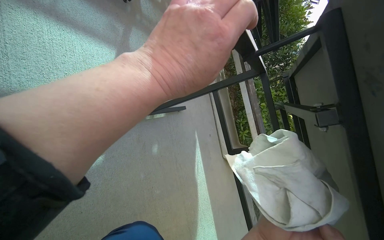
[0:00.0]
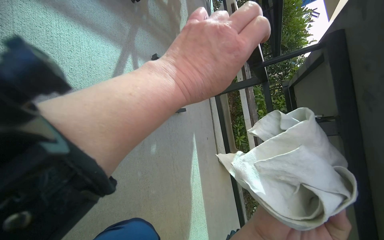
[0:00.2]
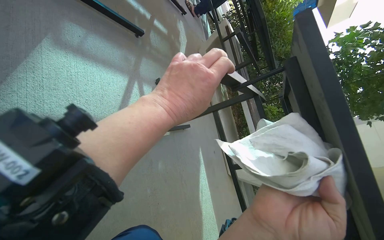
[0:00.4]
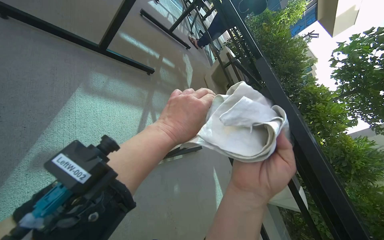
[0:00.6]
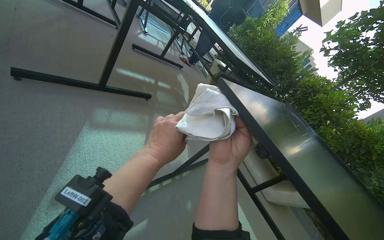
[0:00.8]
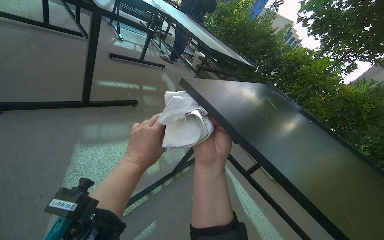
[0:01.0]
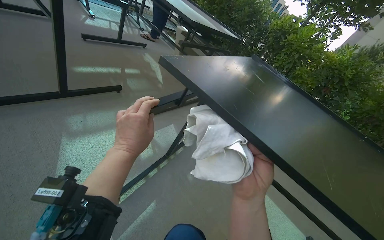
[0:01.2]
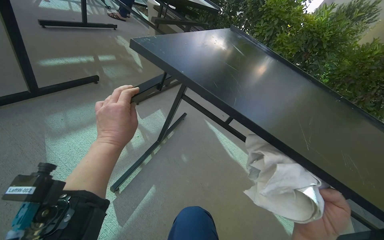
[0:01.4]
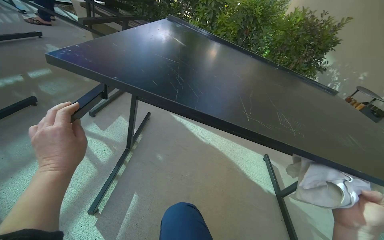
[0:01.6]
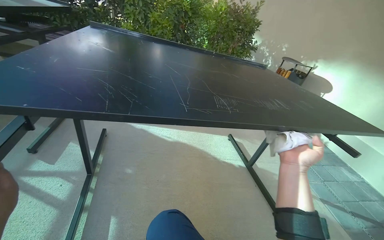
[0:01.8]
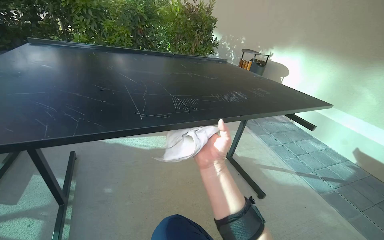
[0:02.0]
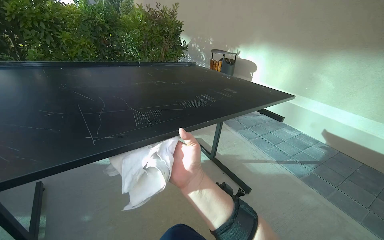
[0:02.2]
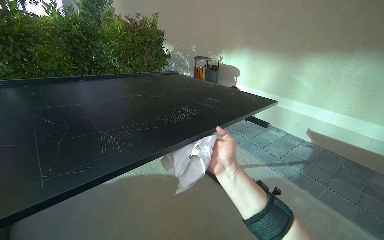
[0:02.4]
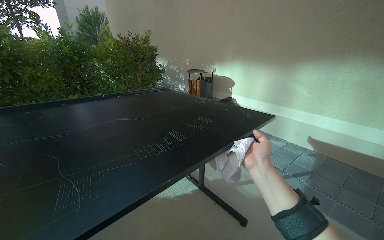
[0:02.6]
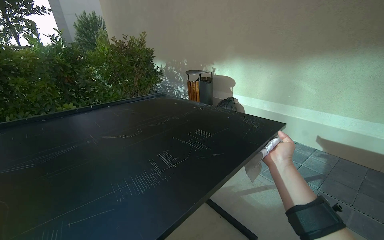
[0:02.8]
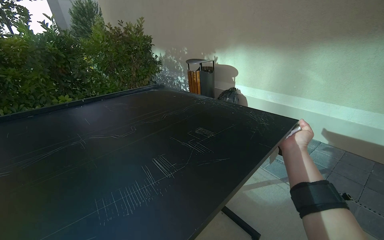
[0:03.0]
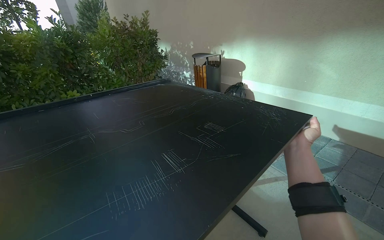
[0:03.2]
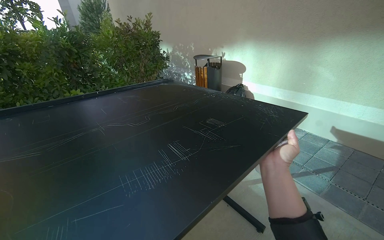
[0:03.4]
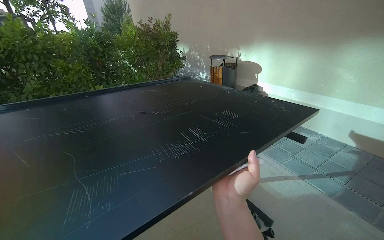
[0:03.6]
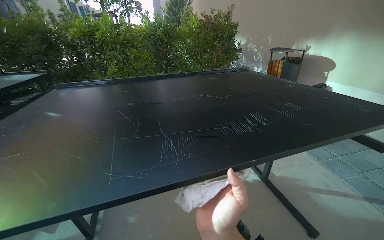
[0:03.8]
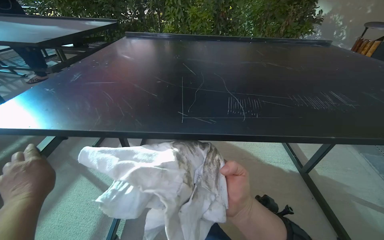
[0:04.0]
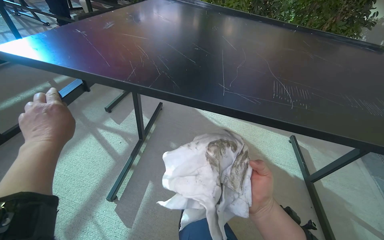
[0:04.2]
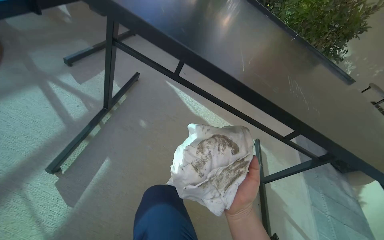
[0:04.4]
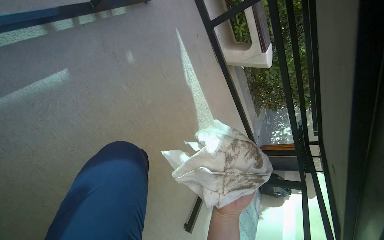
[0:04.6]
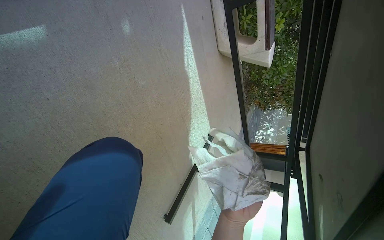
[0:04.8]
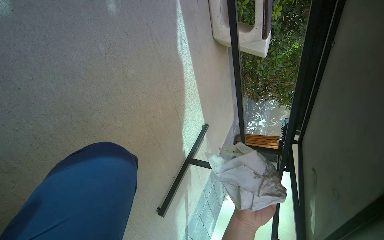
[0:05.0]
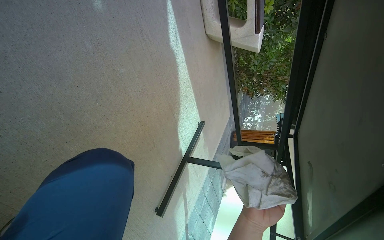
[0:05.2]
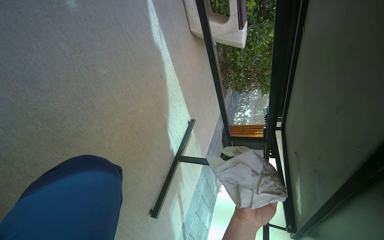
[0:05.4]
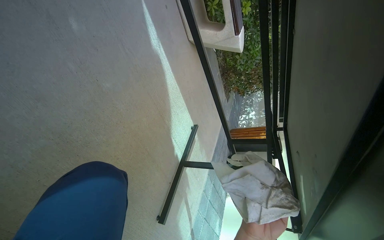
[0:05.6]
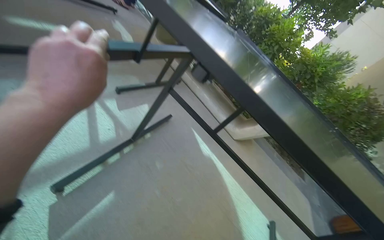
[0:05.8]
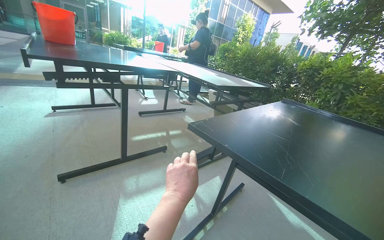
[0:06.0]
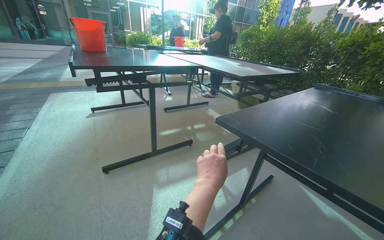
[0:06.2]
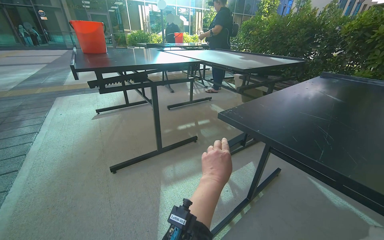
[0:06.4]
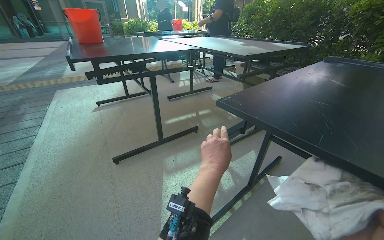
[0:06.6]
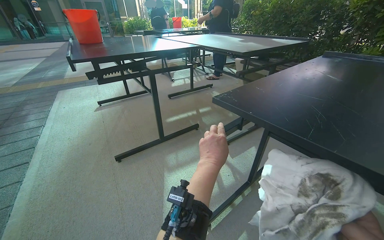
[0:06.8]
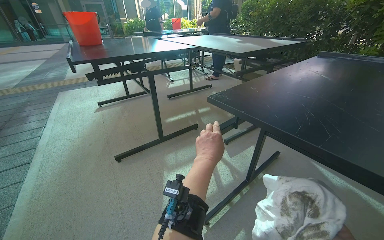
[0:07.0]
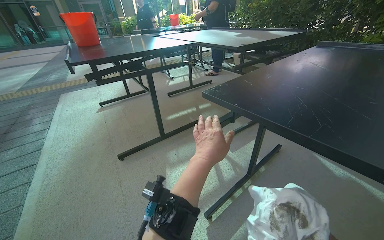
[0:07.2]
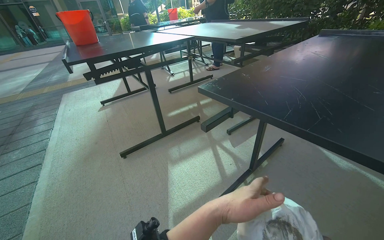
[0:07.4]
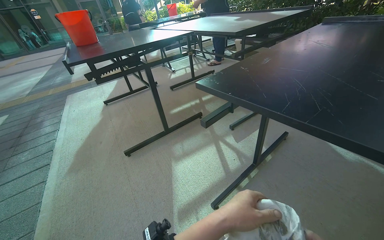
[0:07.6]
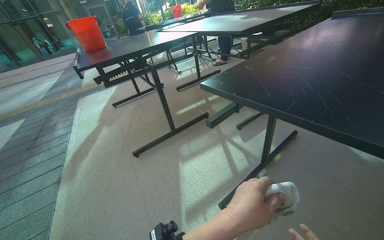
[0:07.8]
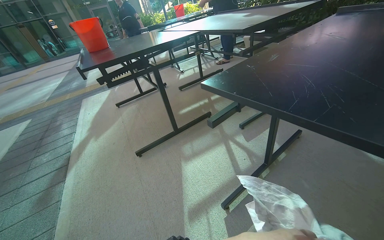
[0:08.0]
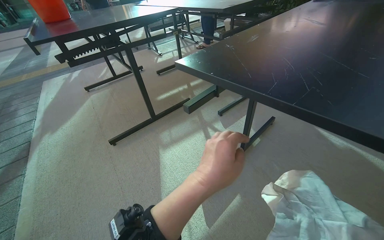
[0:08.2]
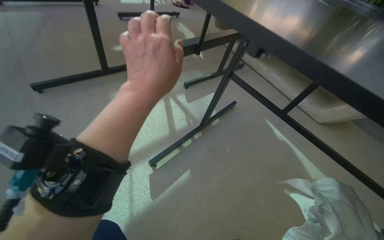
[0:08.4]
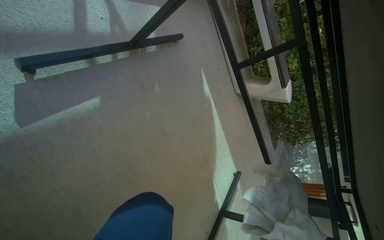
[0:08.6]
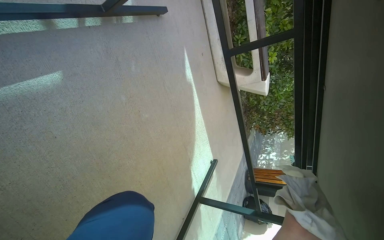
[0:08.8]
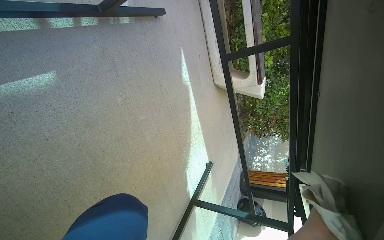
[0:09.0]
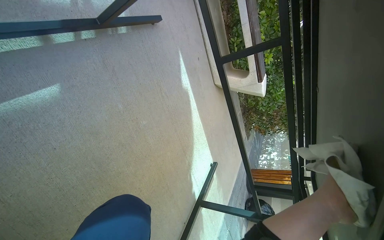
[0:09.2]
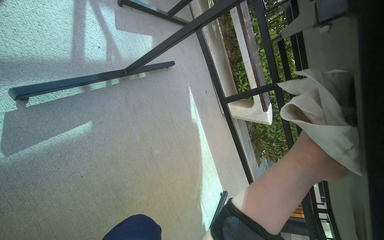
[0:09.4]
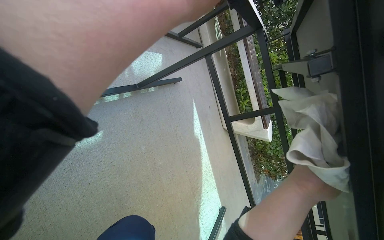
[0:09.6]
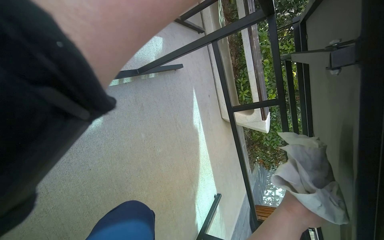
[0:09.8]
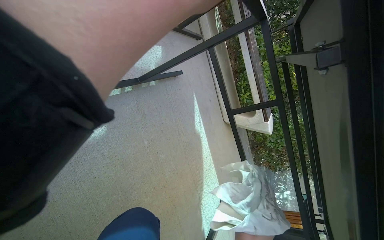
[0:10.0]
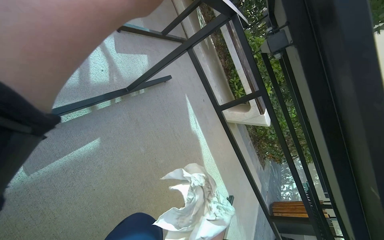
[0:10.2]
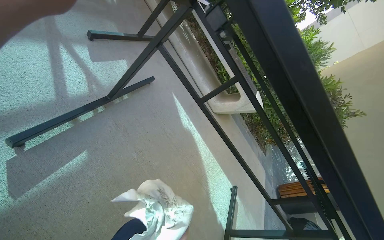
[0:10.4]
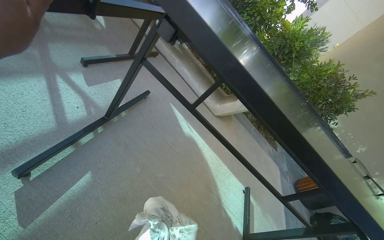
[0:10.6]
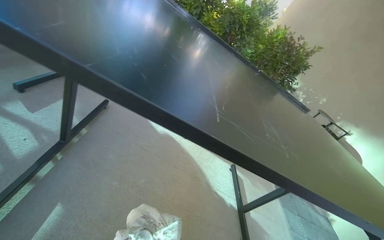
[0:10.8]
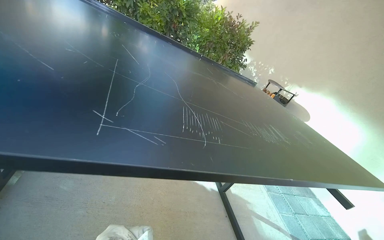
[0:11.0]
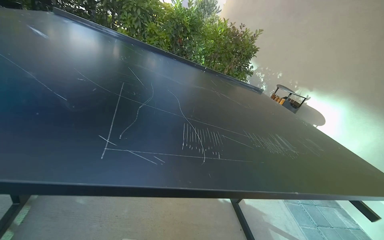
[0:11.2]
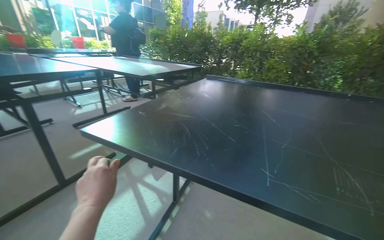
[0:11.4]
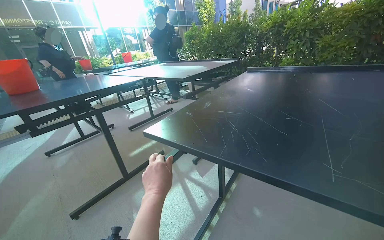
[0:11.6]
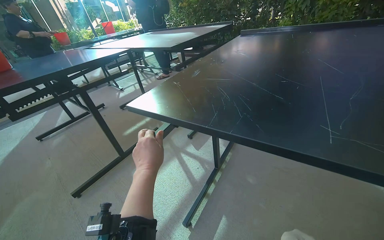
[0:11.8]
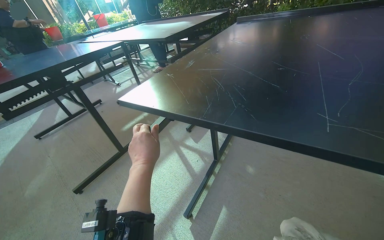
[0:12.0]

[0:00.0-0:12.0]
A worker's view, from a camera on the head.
Job: wiping surfaces.
The whole recording: Wiping outdoor tables. The worker dips and wrings a cloth, then wipes the tops, undersides, and frames of outdoor tables.
0:00.0 to 0:01.6: The scene turns roughly 55 degrees counterclockwise in the picture.
0:01.6 to 0:03.0: The wearer moves roughly 40 cm. The wearer's head swings approximately 55 degrees to the right.
0:03.0 to 0:04.4: The head turns to the left by about 55 degrees. The camera pitches downward, by some 25 degrees.
0:04.4 to 0:06.0: The view tilts about 30 degrees upward.
0:07.6 to 0:09.0: The view swings roughly 55 degrees to the right. The view tips downward by roughly 40 degrees.
0:09.0 to 0:10.4: The view tips upward by some 15 degrees.
0:10.4 to 0:12.0: The view pans to the left by roughly 45 degrees. The scene turns some 50 degrees counterclockwise in the picture.

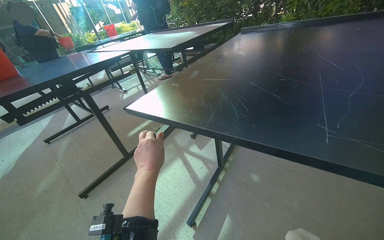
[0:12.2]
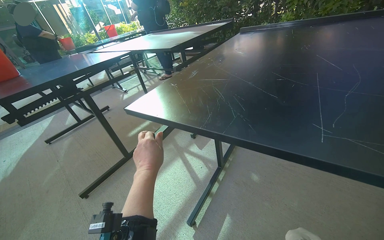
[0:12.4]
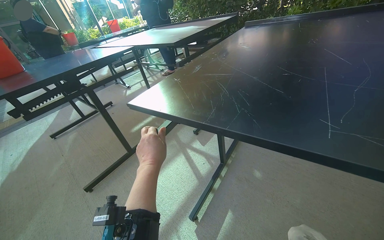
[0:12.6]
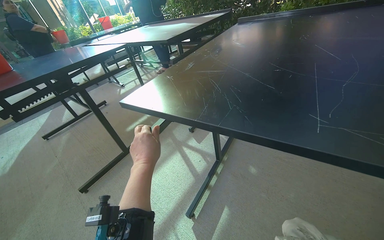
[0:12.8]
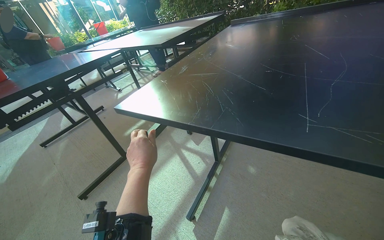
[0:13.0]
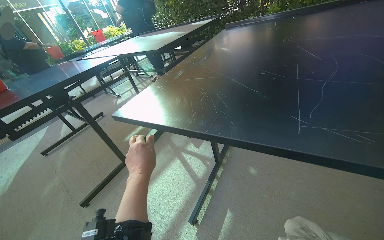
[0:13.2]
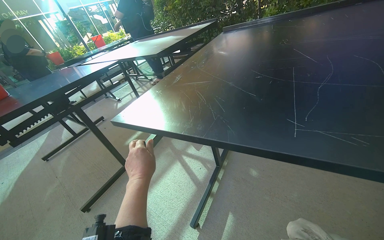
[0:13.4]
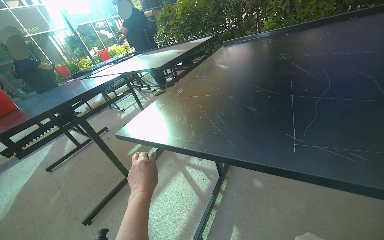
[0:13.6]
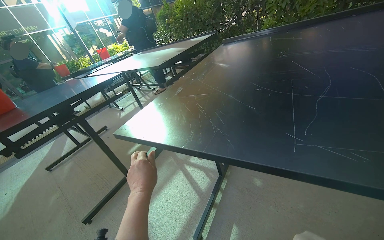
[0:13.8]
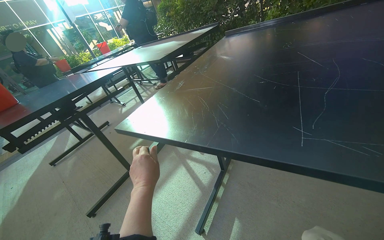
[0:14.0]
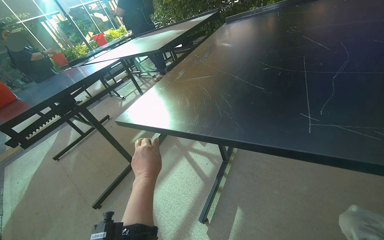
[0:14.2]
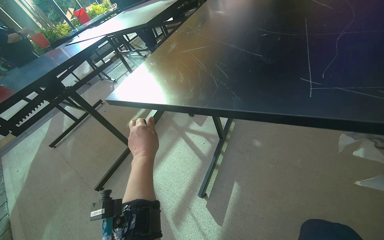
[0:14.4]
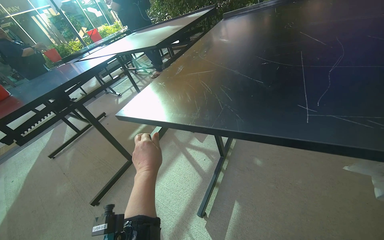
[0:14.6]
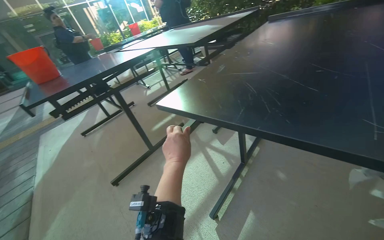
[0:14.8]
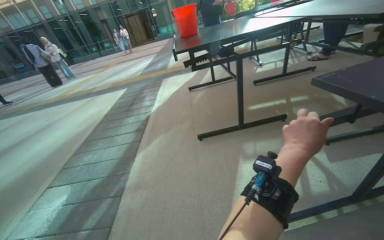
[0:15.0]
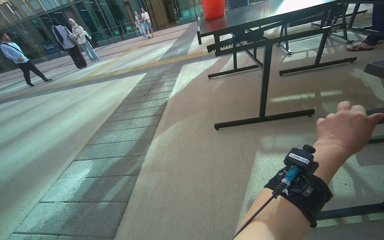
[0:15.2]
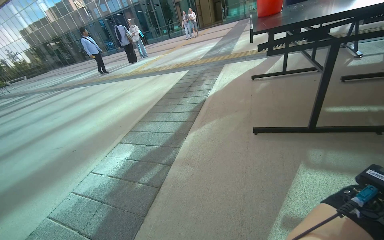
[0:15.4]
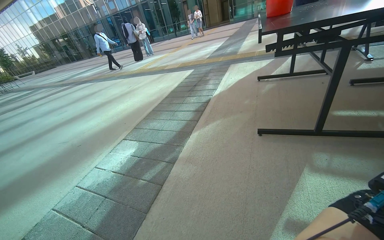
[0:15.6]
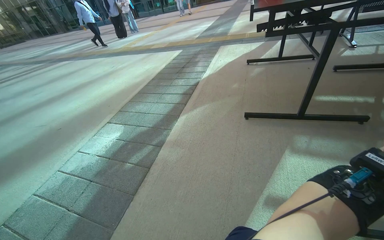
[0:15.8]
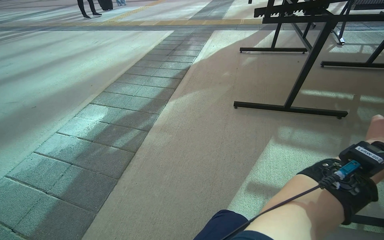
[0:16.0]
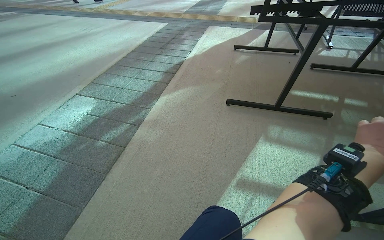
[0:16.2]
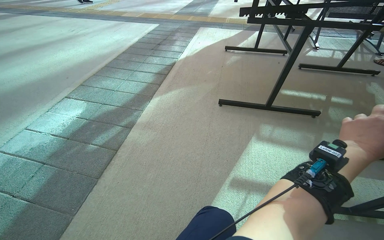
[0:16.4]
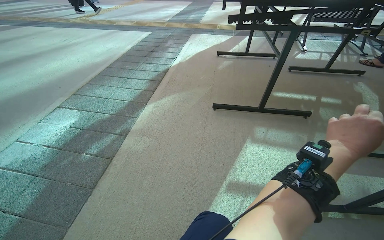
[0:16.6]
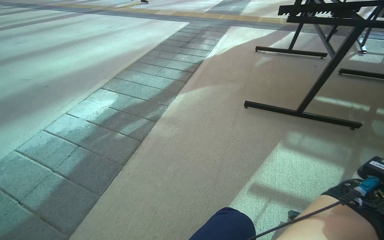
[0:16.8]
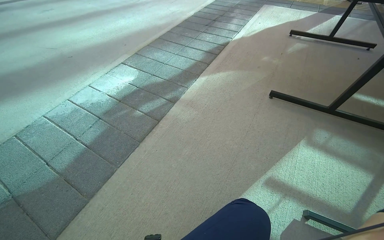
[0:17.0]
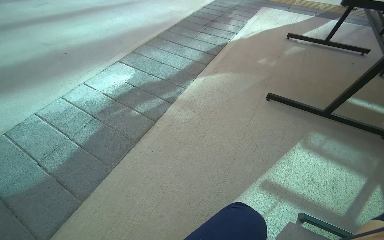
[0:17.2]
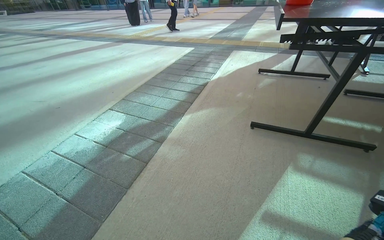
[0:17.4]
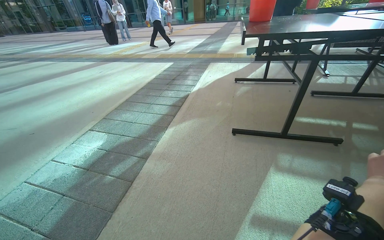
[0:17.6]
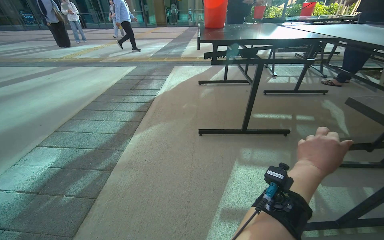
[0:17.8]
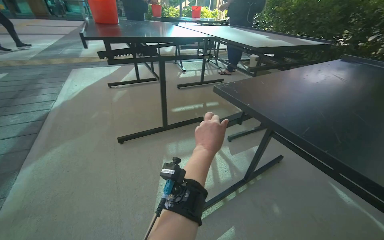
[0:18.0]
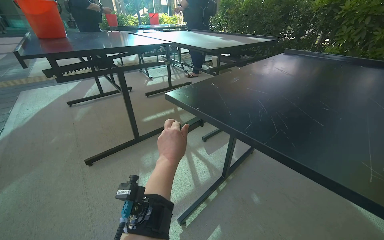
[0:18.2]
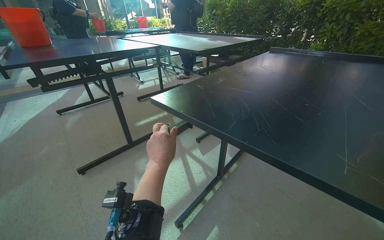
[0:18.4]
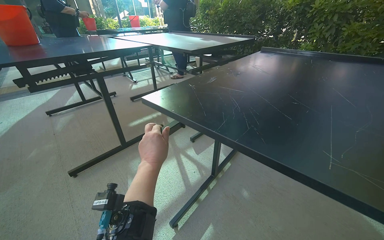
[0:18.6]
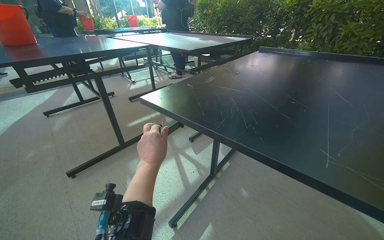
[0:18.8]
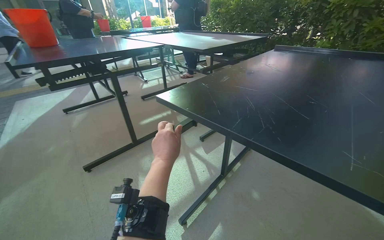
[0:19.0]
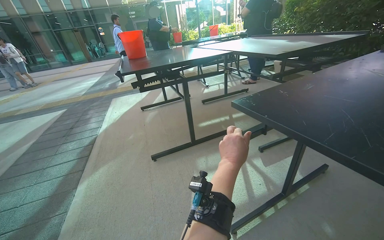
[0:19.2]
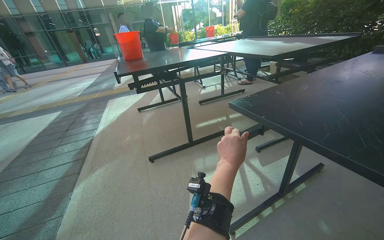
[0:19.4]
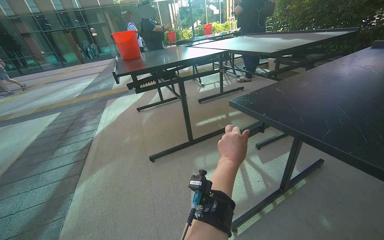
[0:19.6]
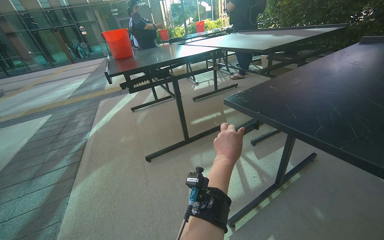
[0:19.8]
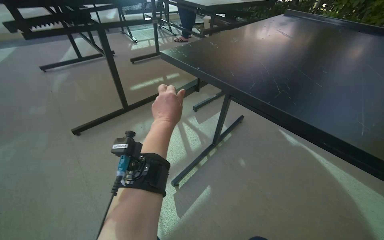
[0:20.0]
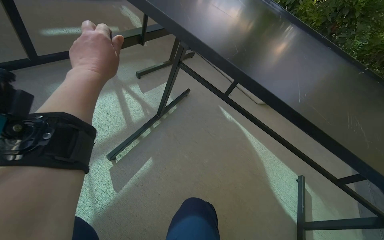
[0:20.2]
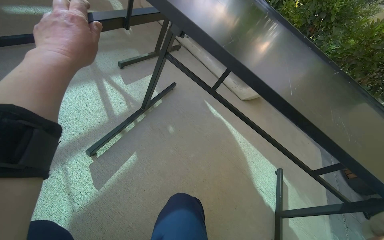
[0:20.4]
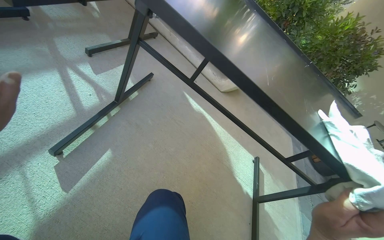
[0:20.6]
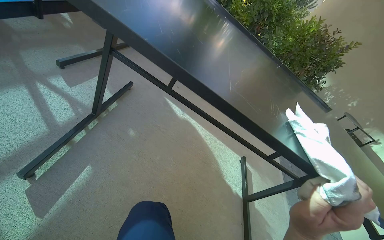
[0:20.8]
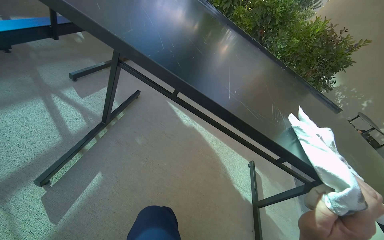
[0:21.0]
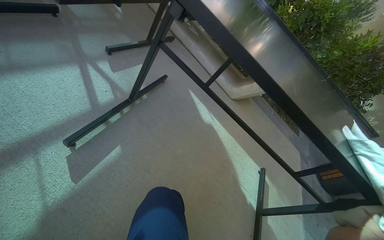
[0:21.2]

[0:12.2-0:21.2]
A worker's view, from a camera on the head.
Job: wiping surfaces.
The whole recording: Wiping outdoor tables. The worker dips and wrings a cloth, then wipes the tops, undersides, and frames of outdoor tables.
0:13.8 to 0:15.2: The head turns to the left by roughly 55 degrees. The camera pitches downward, by about 20 degrees.
0:16.6 to 0:18.2: The head rotates roughly 50 degrees to the right.
0:18.2 to 0:19.8: The view swings roughly 15 degrees to the left.
0:19.8 to 0:21.2: The camera is aimed about 55 degrees further to the right. The view tilts roughly 25 degrees downward.
